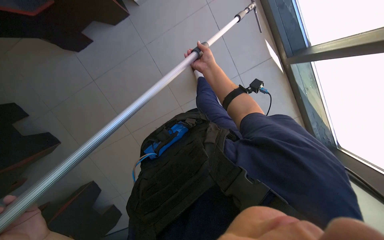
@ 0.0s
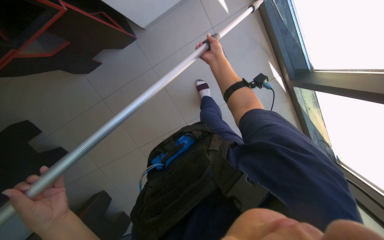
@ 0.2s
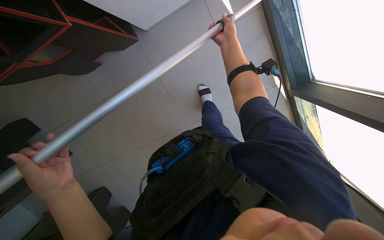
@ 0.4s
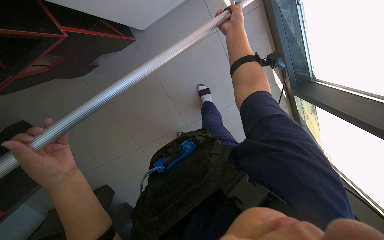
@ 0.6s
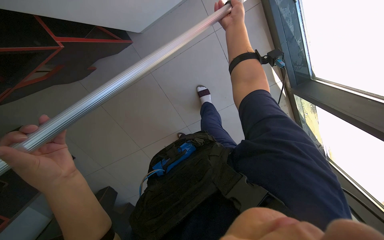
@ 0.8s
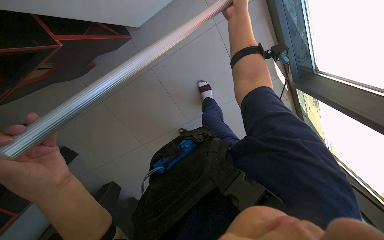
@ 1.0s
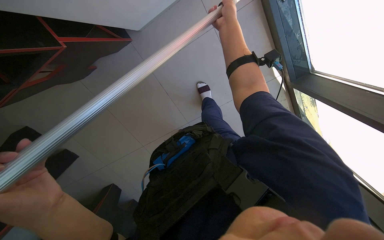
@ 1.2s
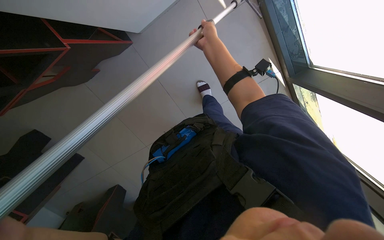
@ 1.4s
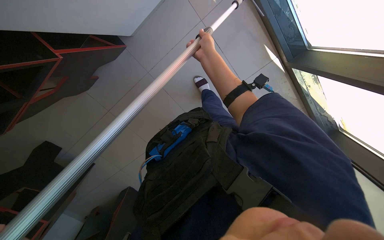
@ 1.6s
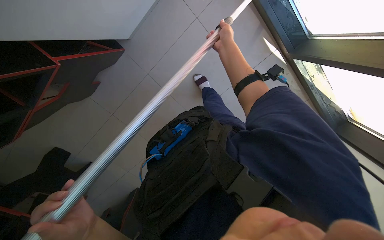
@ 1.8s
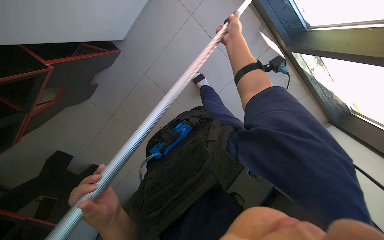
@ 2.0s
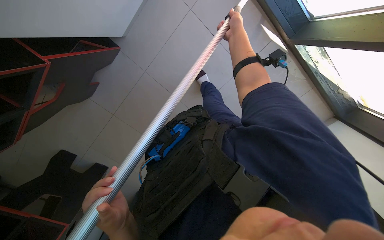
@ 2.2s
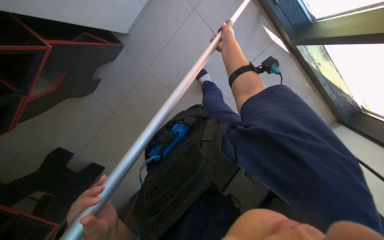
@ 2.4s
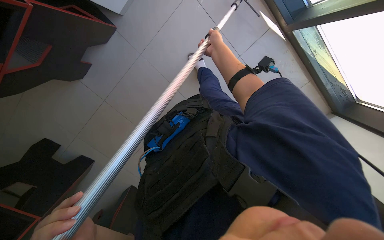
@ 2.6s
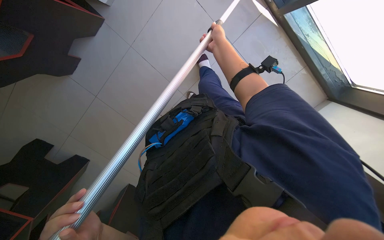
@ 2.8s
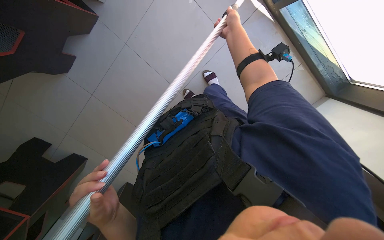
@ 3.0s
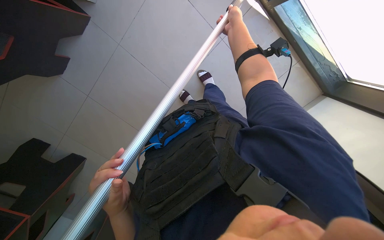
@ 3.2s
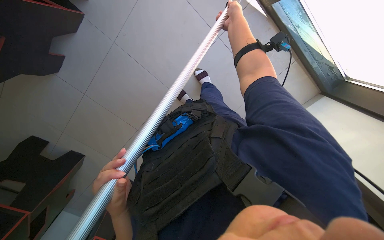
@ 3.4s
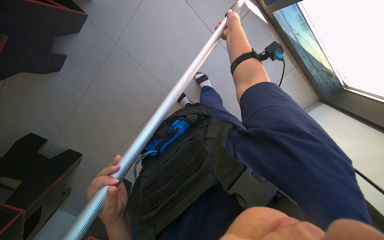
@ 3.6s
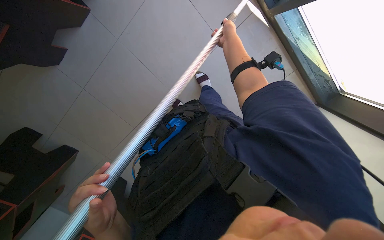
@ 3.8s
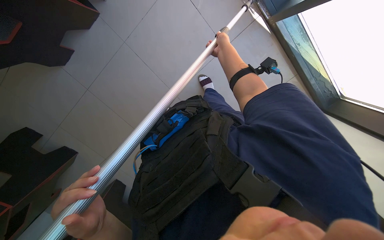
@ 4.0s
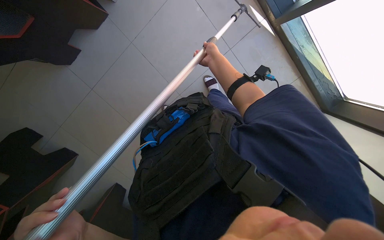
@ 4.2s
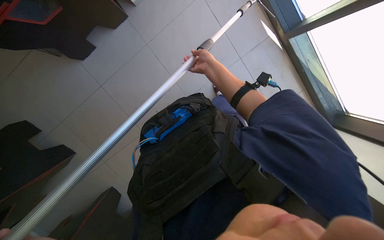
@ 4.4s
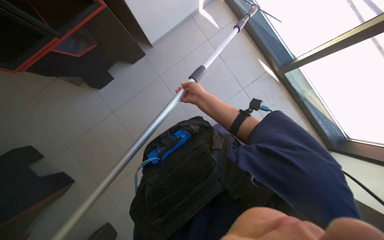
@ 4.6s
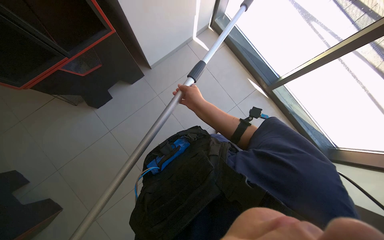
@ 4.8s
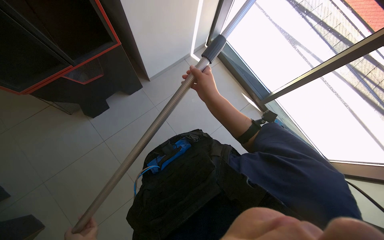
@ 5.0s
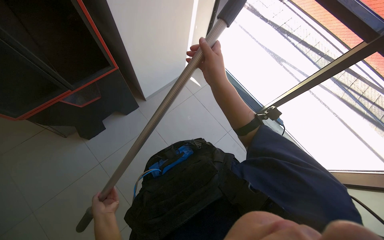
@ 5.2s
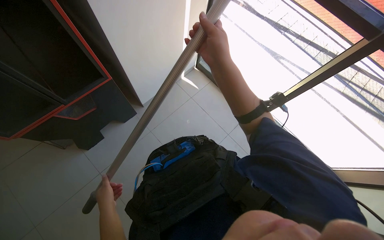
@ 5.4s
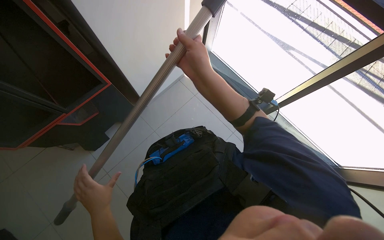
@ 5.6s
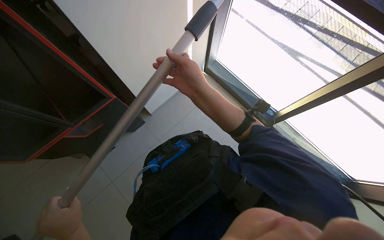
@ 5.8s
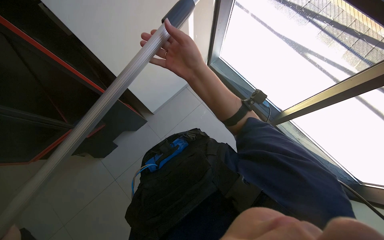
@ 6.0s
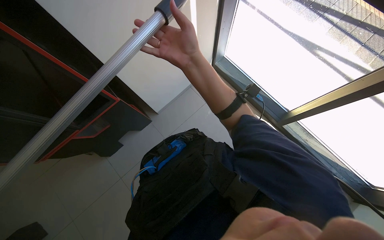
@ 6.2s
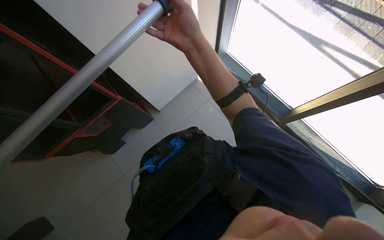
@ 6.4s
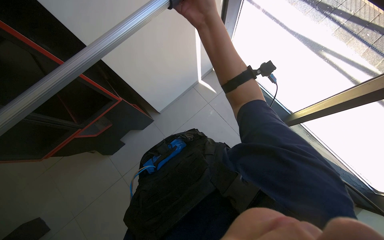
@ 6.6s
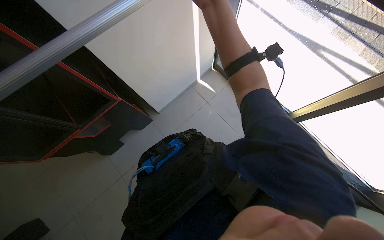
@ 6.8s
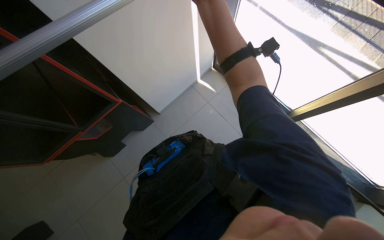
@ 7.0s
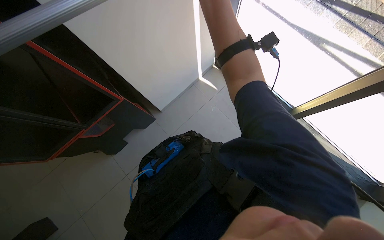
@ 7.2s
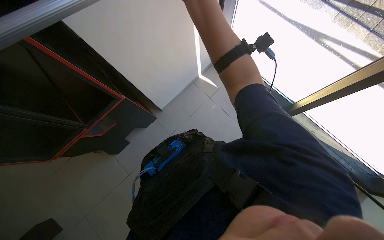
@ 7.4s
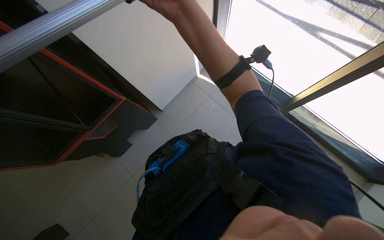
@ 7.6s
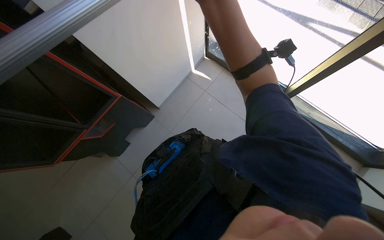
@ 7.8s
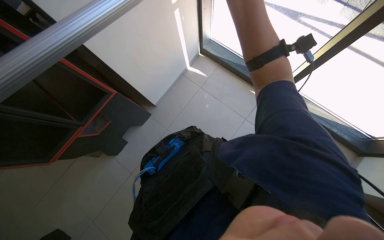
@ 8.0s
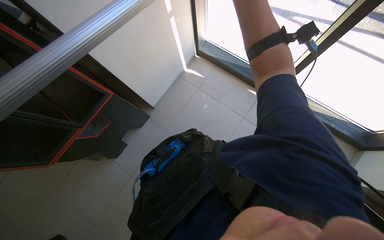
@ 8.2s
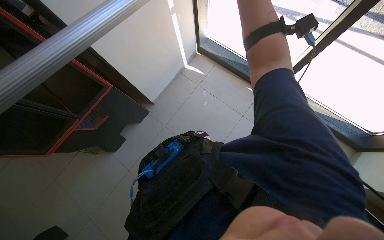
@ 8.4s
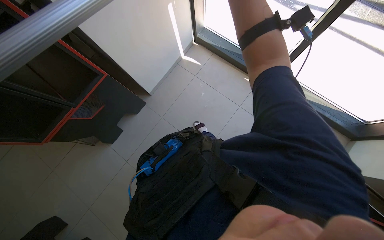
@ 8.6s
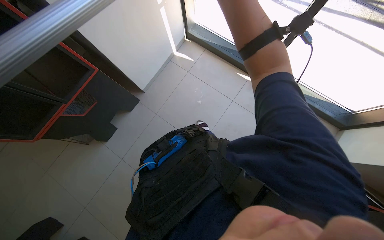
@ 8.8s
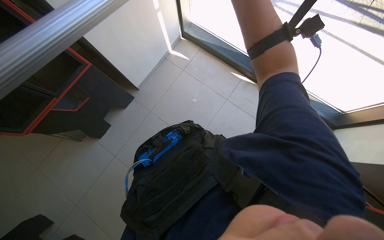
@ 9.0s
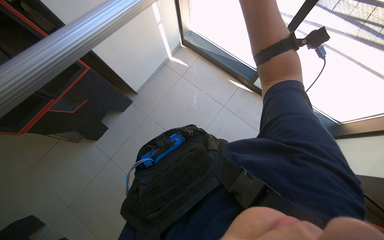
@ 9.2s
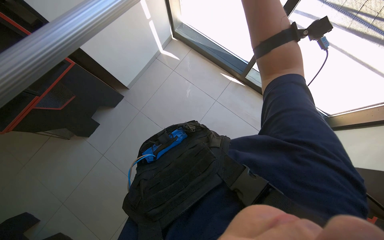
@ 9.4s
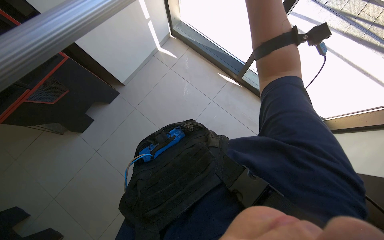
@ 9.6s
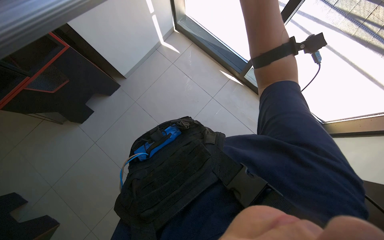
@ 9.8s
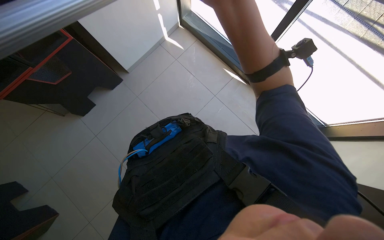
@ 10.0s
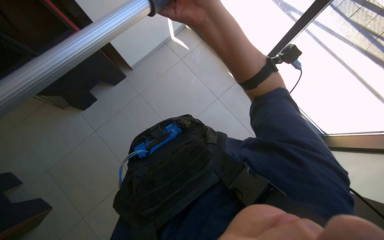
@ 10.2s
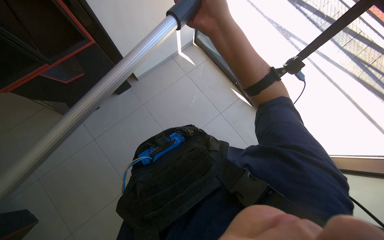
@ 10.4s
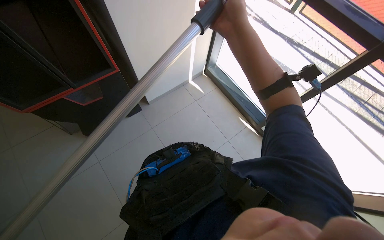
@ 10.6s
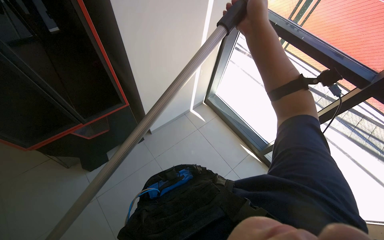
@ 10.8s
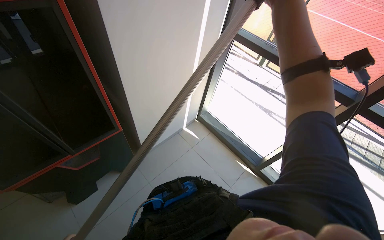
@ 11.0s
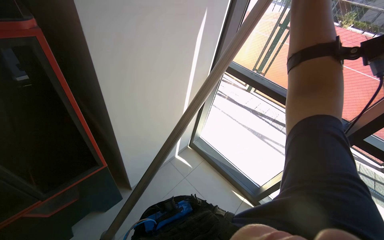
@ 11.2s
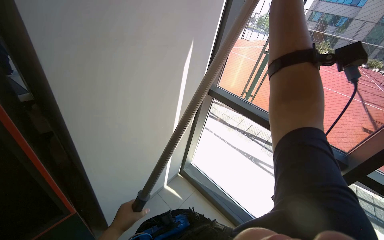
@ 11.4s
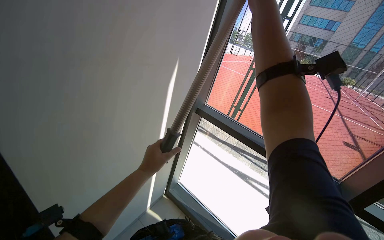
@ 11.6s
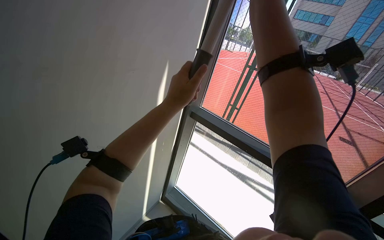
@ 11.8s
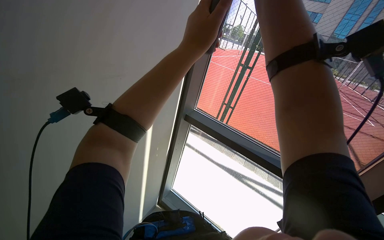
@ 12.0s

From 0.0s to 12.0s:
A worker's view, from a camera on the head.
Job: cleaning windows.
The whole recording: Cleaning windows with pole. The worker cleans the windows using a long pole with a cleaning head.
From 0.0s to 1.6s: The right hand heads nearer to the camera, covering about 10 cm.
From 1.6s to 3.0s: The right hand shifts about 15 cm to the right.
From 3.0s to 4.4s: The right hand shifts some 15 cm to the left and down the picture.
From 4.4s to 6.0s: The camera pitches upward, by roughly 30 degrees.
From 6.0s to 7.6s: The right hand is displaced nearer to the camera by some 15 cm.

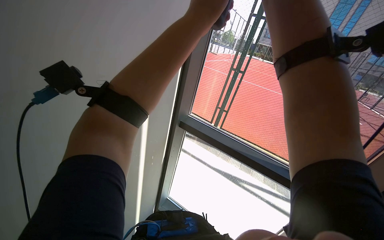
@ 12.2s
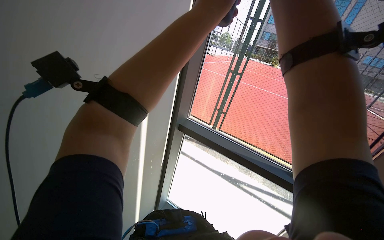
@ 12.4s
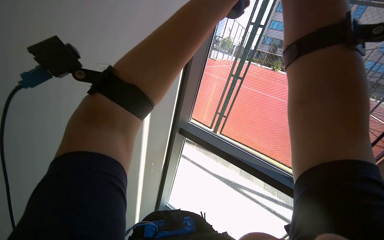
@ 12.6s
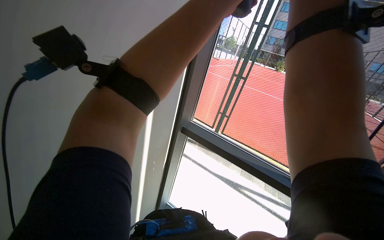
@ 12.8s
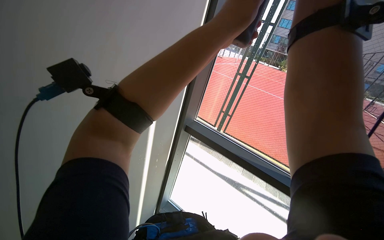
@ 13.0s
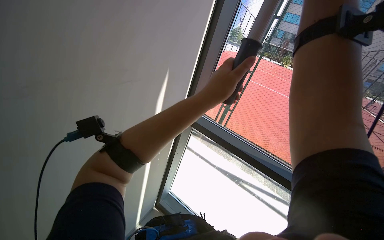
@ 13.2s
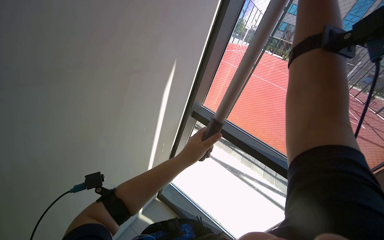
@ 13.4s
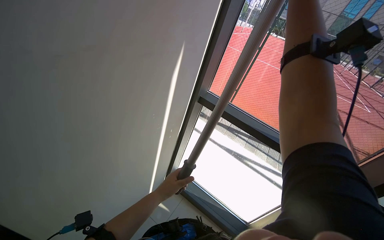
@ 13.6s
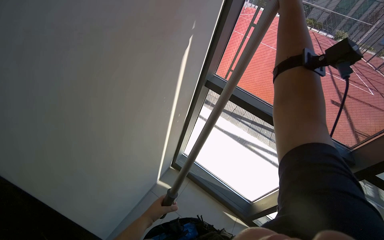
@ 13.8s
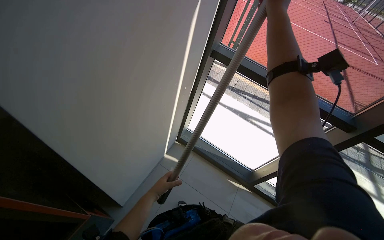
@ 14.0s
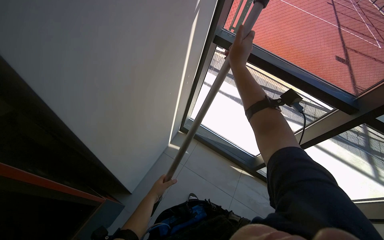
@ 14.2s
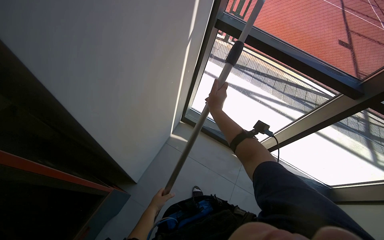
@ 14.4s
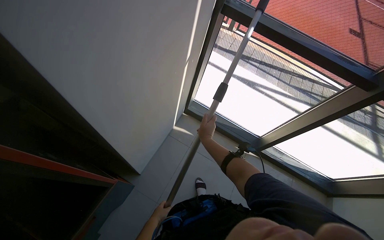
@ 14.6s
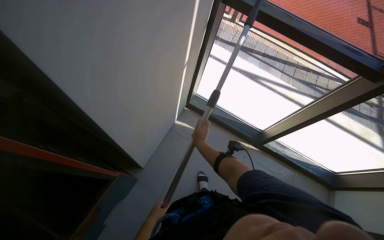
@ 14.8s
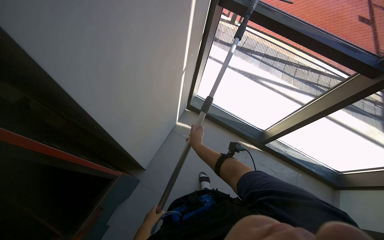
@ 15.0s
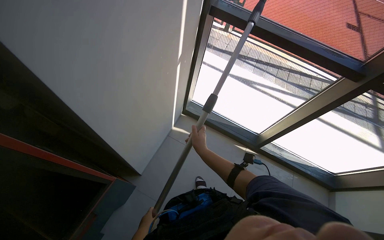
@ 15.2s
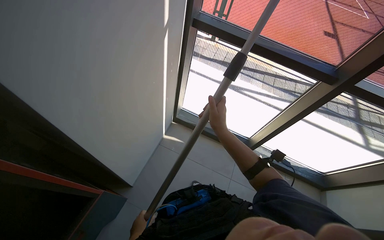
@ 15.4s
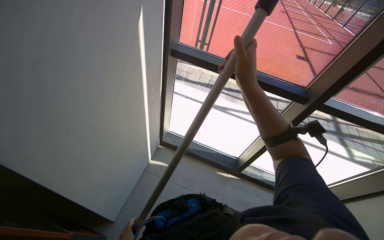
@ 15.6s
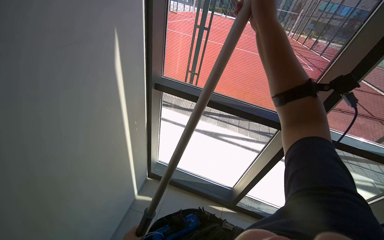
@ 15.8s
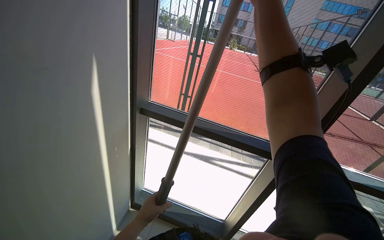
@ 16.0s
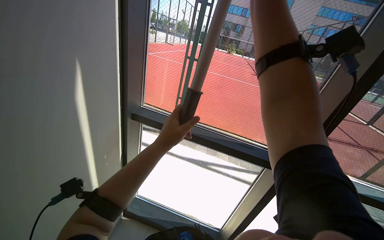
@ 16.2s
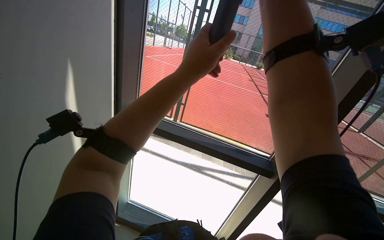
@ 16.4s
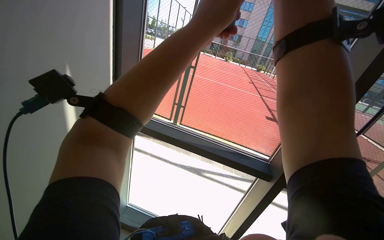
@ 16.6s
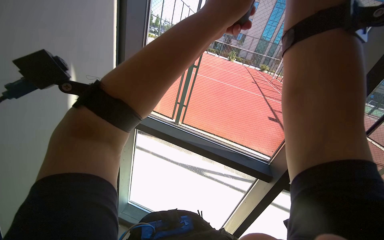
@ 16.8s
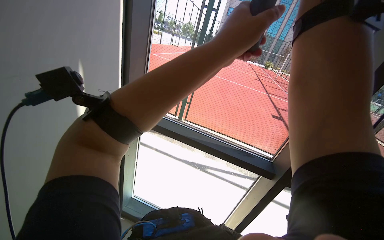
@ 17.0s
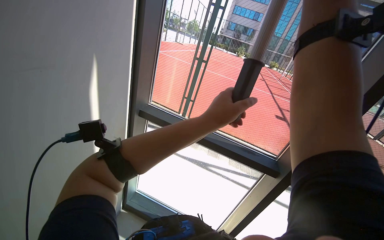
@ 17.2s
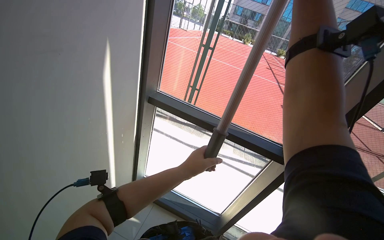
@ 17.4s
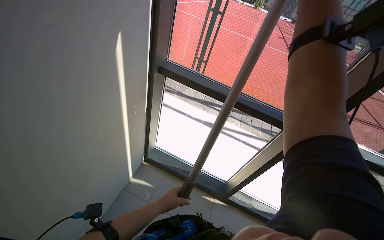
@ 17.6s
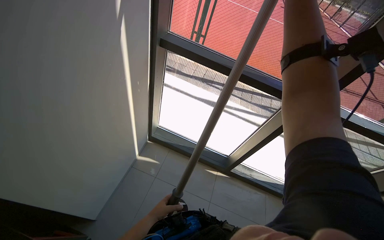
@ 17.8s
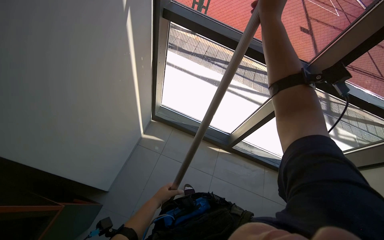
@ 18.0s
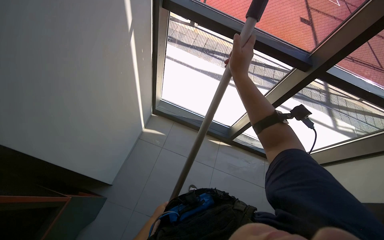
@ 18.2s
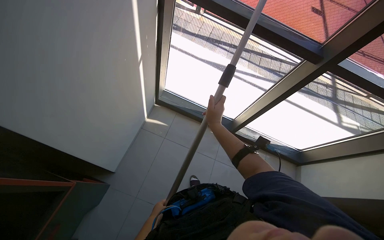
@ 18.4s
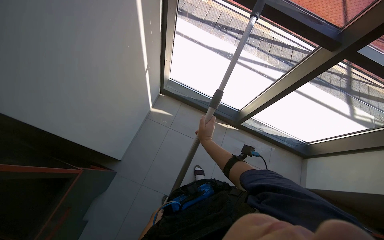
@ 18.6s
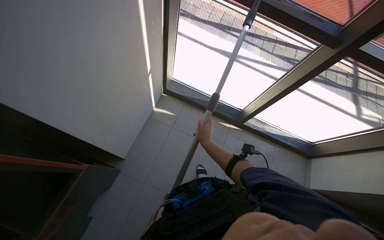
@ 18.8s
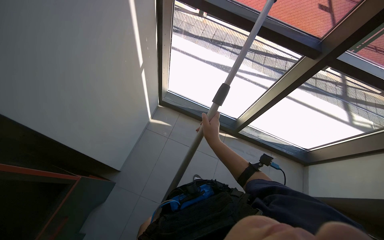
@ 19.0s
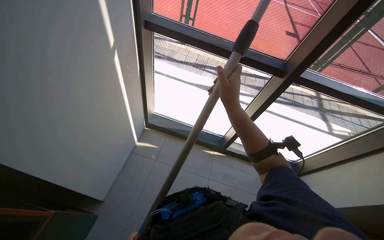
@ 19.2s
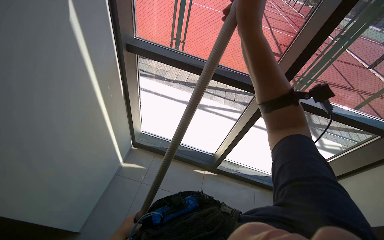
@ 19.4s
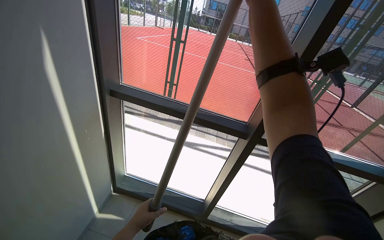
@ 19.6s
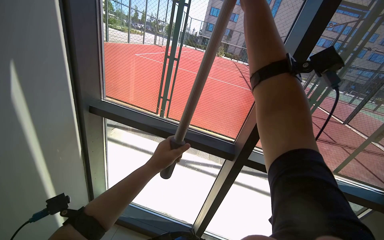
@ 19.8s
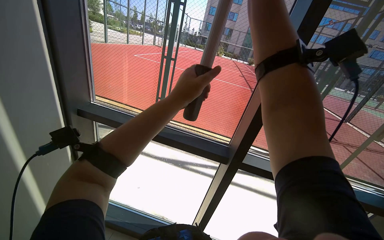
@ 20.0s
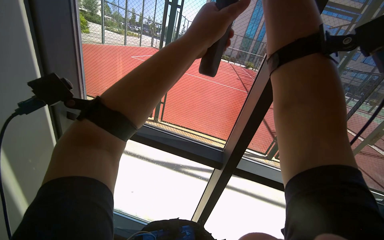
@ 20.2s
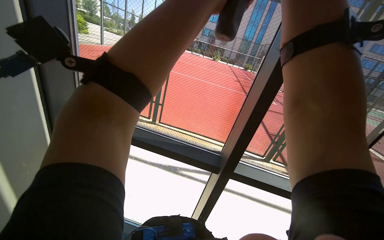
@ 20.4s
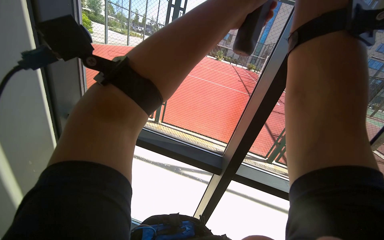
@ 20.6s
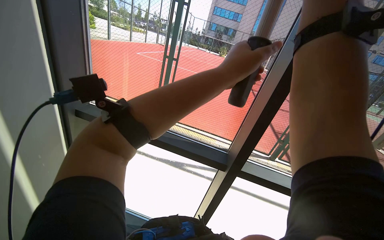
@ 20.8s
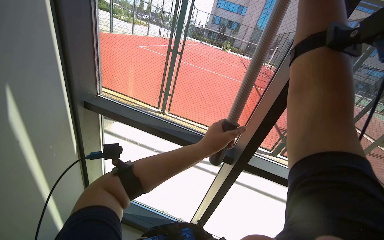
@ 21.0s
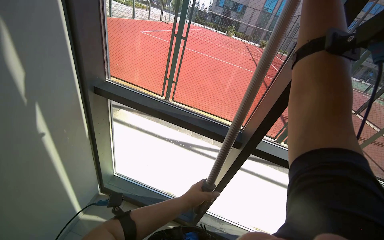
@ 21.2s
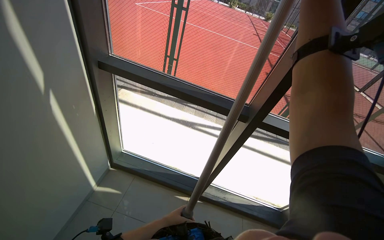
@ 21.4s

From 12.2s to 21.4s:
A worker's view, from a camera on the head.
Job: cleaning windows.
The whole recording: Cleaning windows with pole. The worker cleans the windows using a long pole with a cleaning head.
From 13.8s to 15.2s: The view tips downward by roughly 15 degrees. The left hand goes some 35 cm down the picture and to the left.
From 15.2s to 16.8s: The view tilts roughly 30 degrees upward.
From 16.8s to 18.4s: The view tips downward by roughly 15 degrees.
From 18.4s to 19.8s: The wearer looks about 35 degrees further upward.
From 19.8s to 21.4s: The wearer looks approximately 15 degrees further downward. The left hand travels down the picture by roughly 35 cm.
